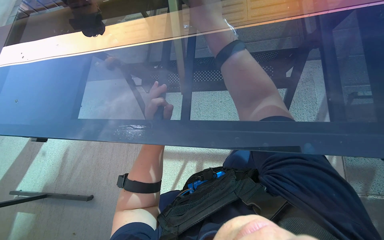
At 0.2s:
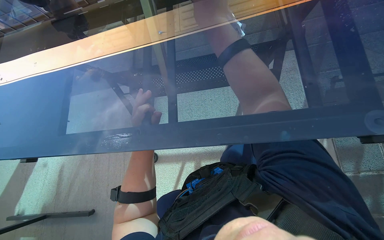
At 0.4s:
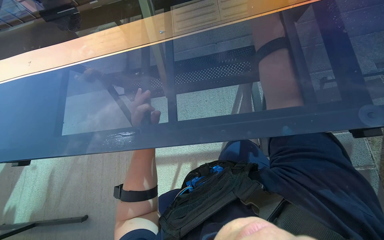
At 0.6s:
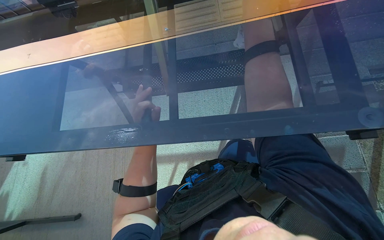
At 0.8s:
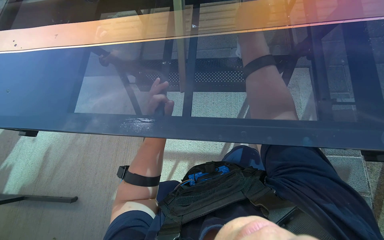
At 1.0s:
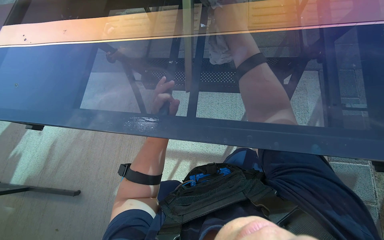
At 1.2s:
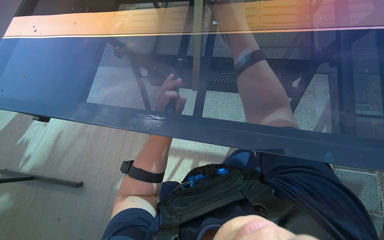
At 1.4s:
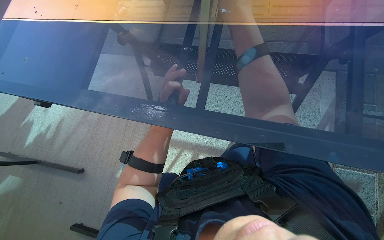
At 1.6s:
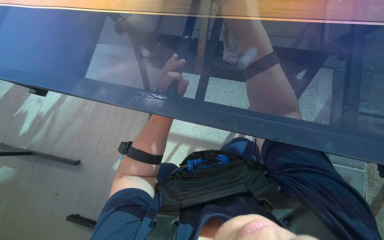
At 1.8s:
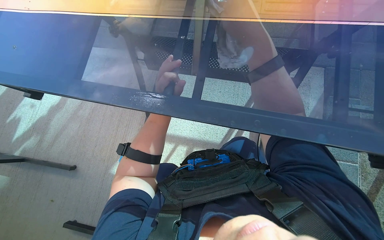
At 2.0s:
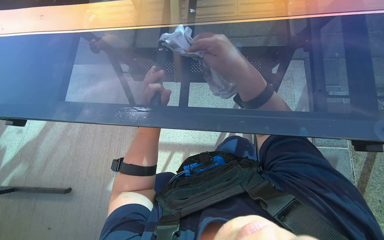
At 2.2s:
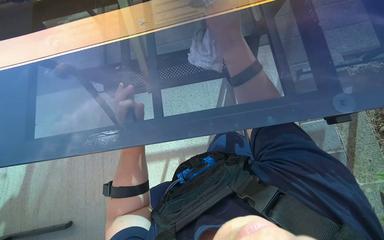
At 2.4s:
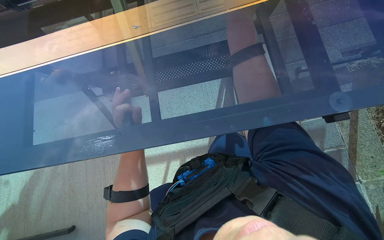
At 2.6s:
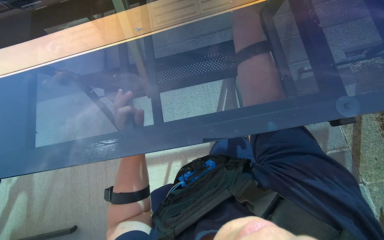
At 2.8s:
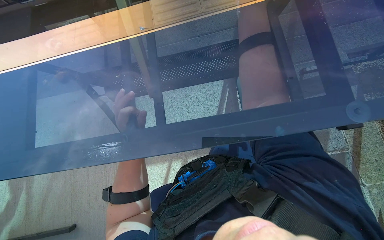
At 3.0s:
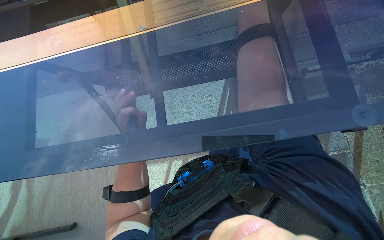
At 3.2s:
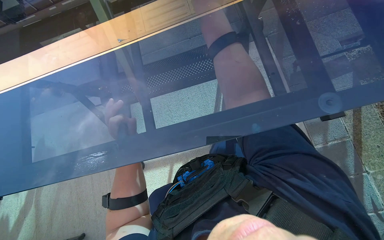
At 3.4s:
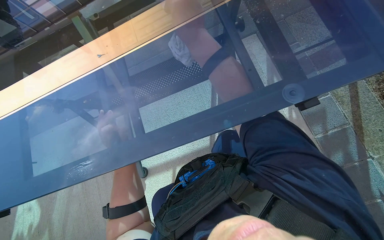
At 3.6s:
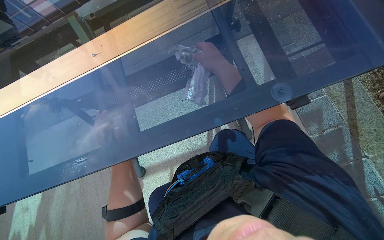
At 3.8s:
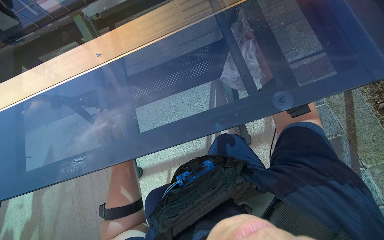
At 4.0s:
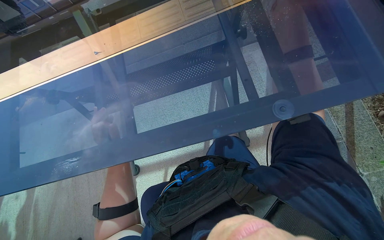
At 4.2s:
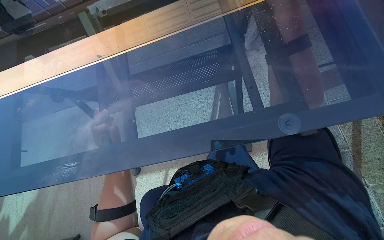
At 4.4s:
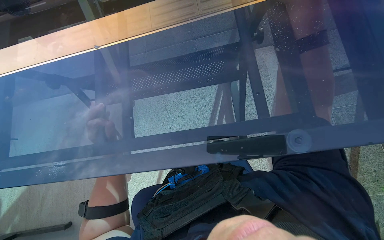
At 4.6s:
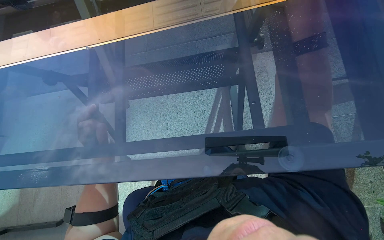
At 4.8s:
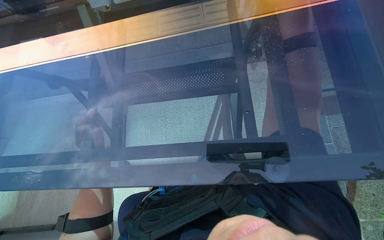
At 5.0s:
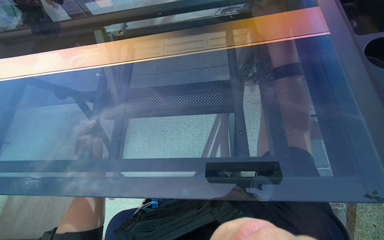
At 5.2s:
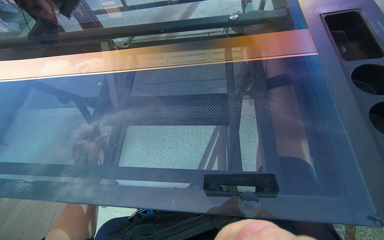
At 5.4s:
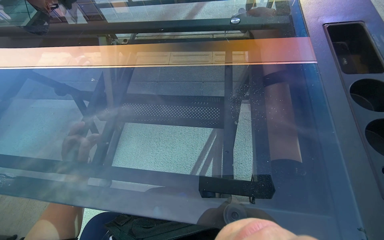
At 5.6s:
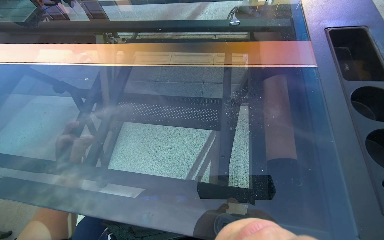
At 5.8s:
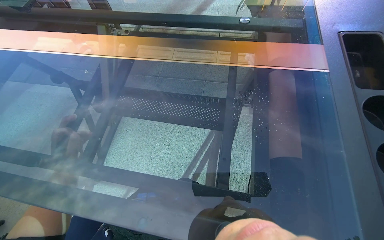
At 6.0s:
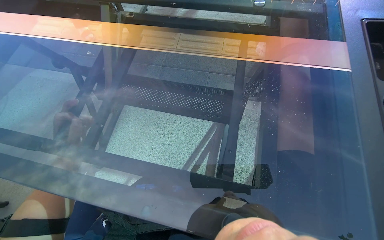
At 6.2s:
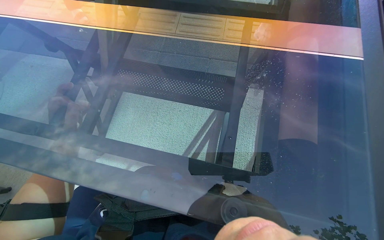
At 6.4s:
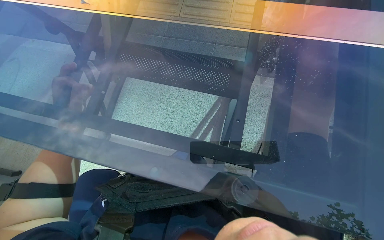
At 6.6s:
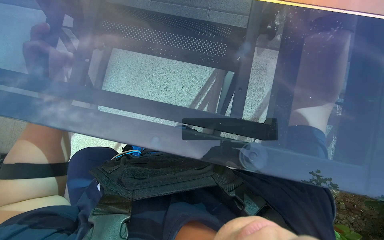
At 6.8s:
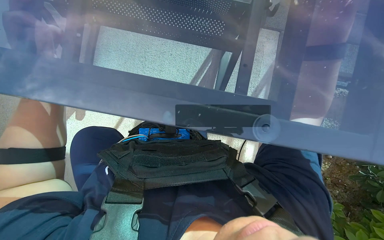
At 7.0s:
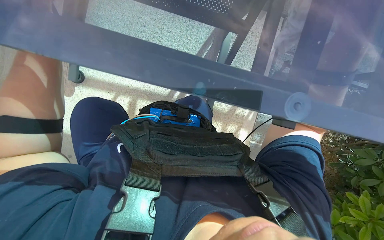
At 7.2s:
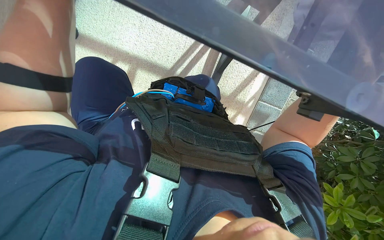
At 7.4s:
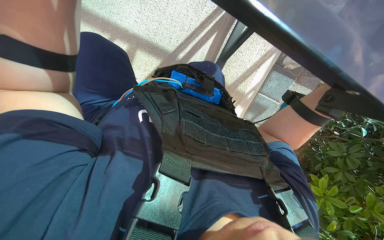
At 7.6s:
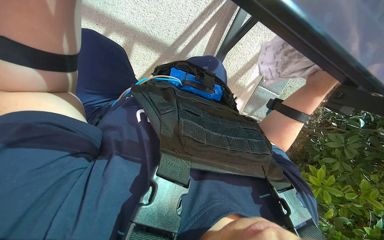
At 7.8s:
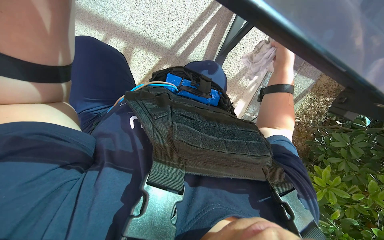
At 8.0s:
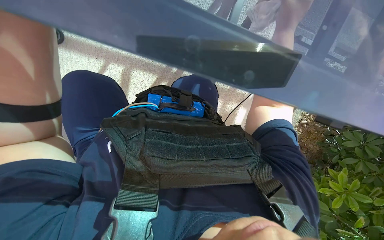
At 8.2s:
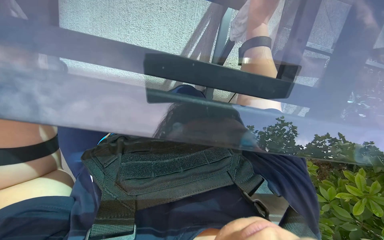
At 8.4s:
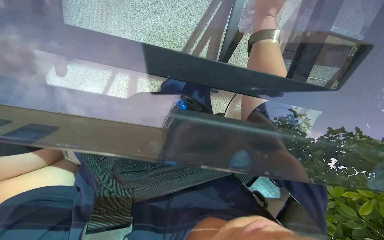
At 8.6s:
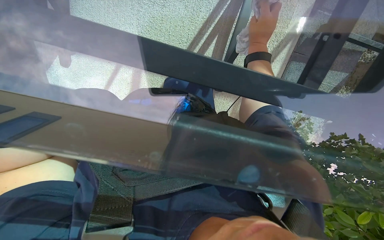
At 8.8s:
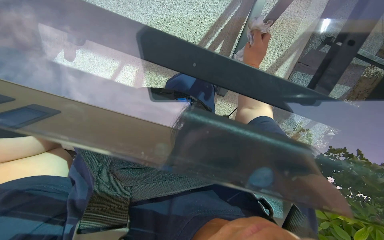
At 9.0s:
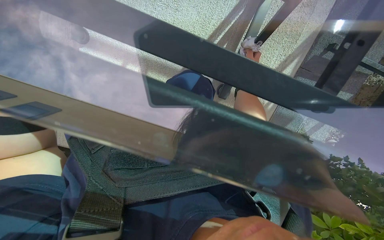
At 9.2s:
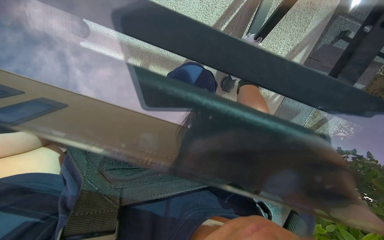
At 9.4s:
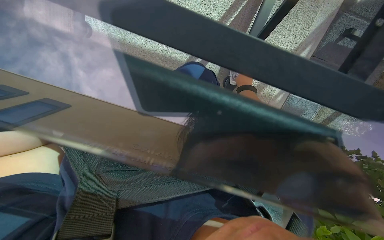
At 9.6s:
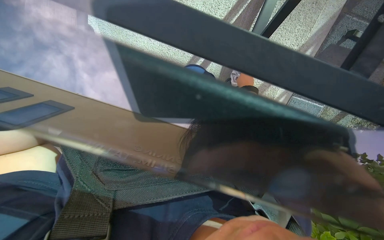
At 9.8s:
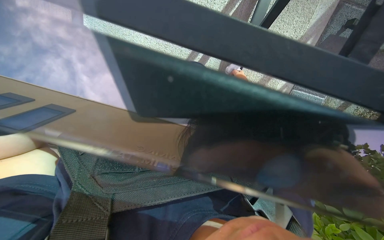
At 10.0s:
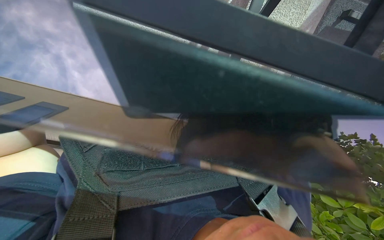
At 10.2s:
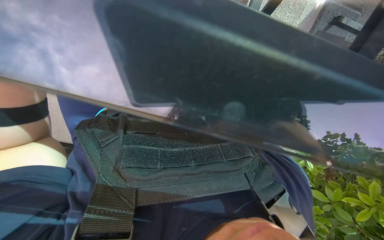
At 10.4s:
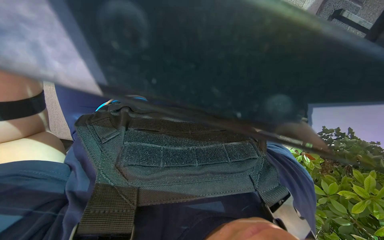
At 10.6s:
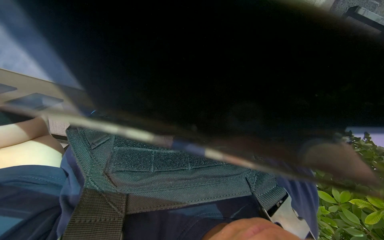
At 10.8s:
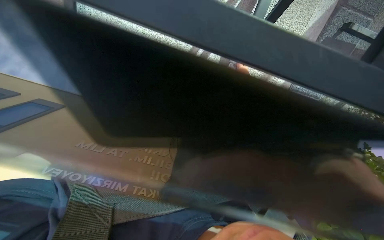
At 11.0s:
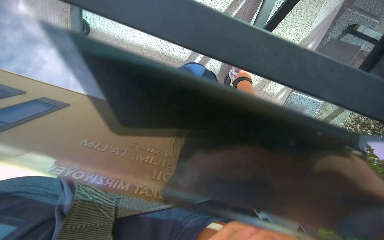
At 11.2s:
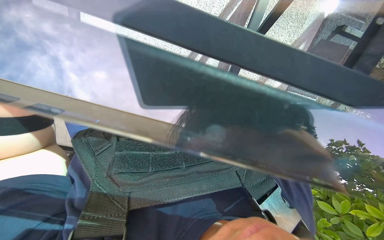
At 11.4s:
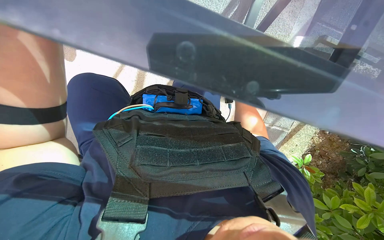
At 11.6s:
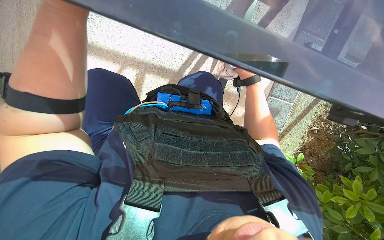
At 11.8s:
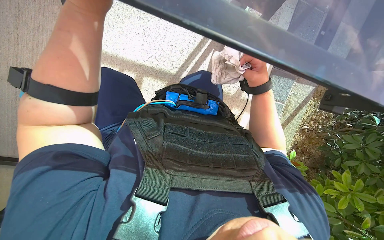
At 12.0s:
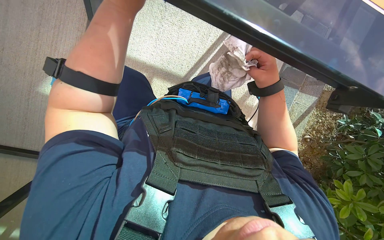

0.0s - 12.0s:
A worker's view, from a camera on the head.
Job: wiping surfaces.
The whole recording: Cleaning the table. The worker wipes the glass surface and metal frame of the table with a cloth.
0.0s - 1.6s: The left hand moves farther from the camera, roughly 10 cm.
1.6s - 3.0s: The left hand heads nearer to the camera, covering some 10 cm.
3.0s - 4.4s: The left hand shifts some 20 cm down the picture and farther from the camera.
6.0s - 7.6s: The wearer looks roughly 35 degrees further downward.

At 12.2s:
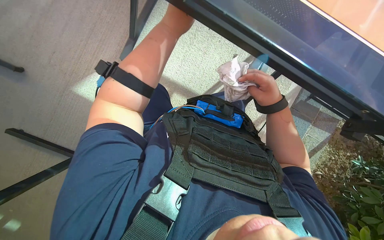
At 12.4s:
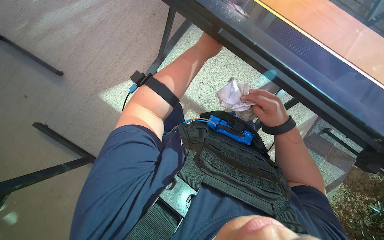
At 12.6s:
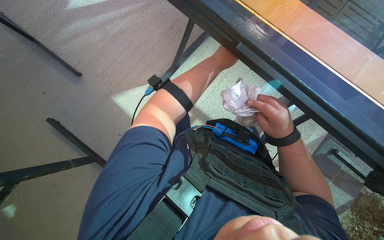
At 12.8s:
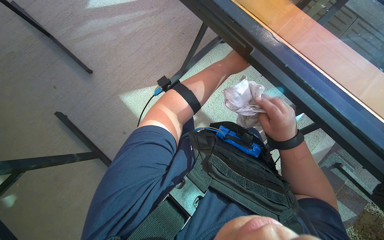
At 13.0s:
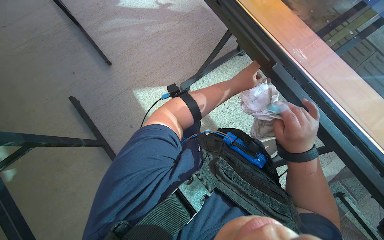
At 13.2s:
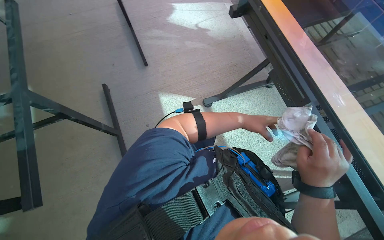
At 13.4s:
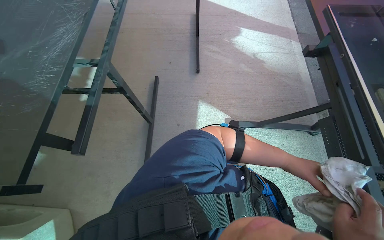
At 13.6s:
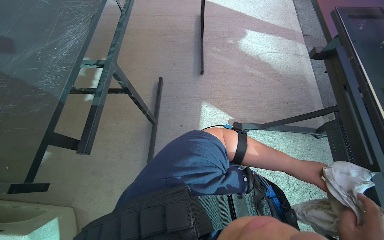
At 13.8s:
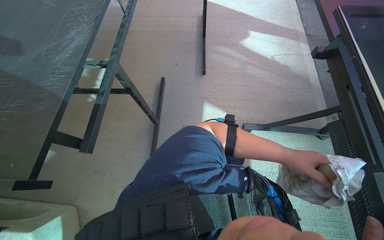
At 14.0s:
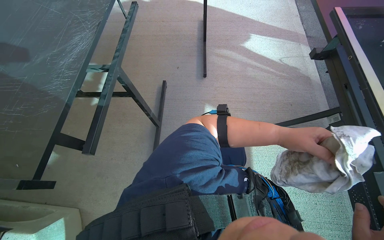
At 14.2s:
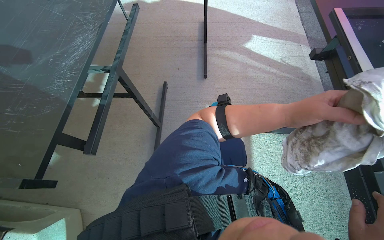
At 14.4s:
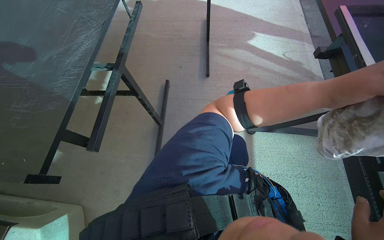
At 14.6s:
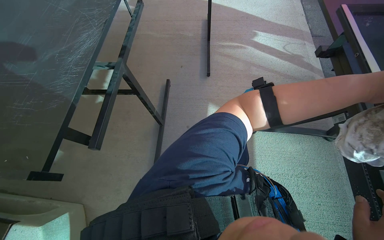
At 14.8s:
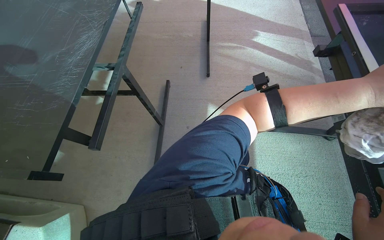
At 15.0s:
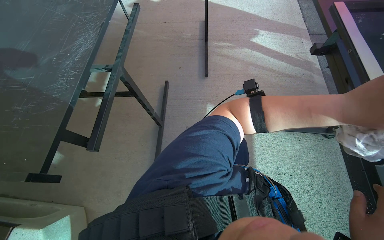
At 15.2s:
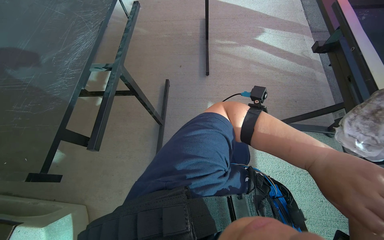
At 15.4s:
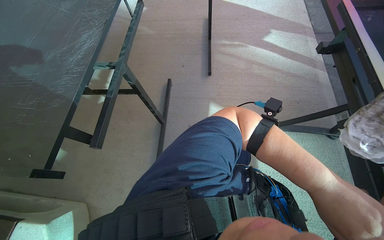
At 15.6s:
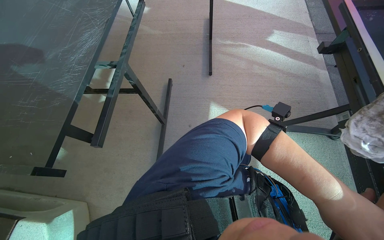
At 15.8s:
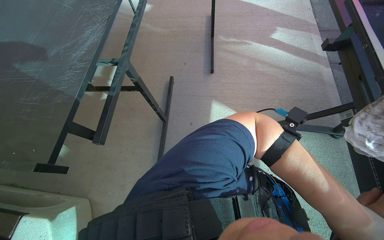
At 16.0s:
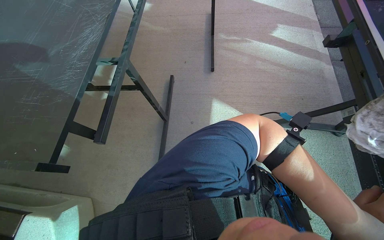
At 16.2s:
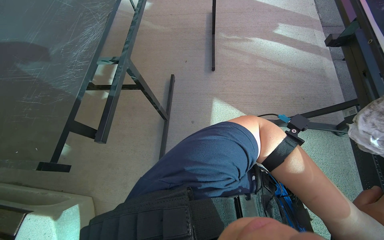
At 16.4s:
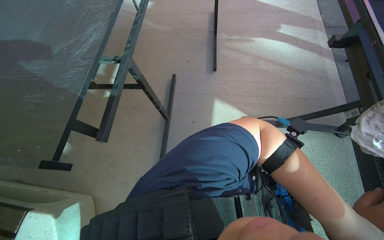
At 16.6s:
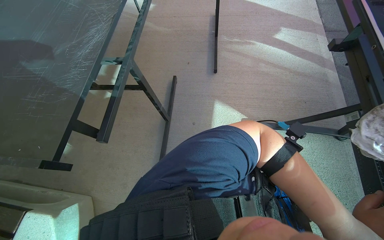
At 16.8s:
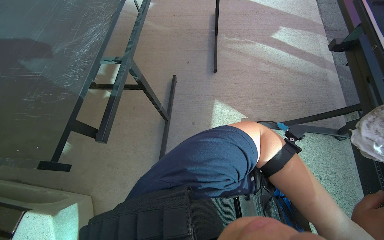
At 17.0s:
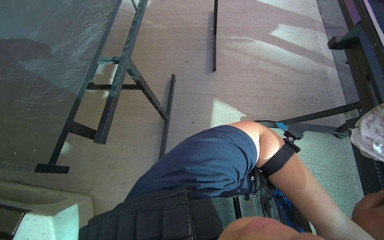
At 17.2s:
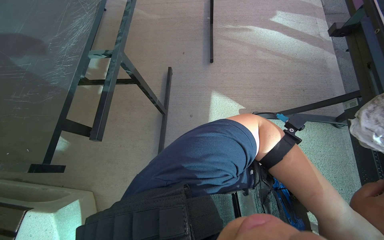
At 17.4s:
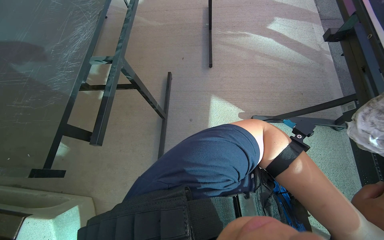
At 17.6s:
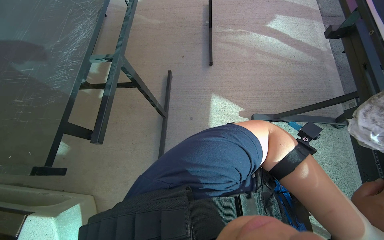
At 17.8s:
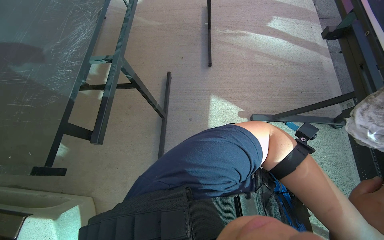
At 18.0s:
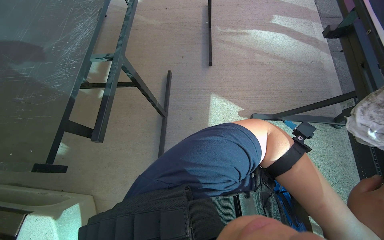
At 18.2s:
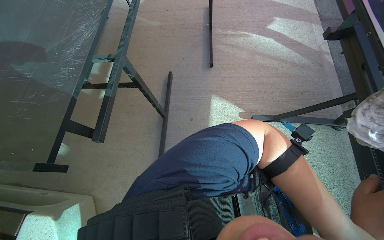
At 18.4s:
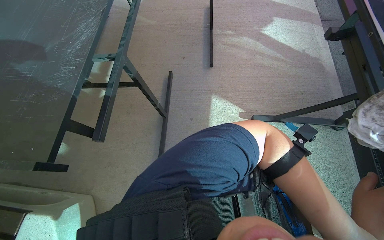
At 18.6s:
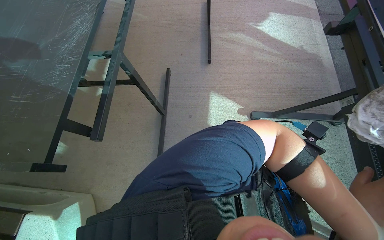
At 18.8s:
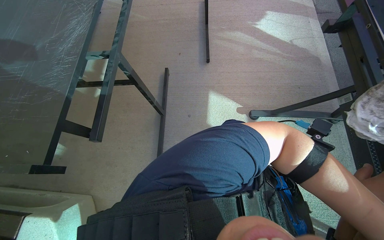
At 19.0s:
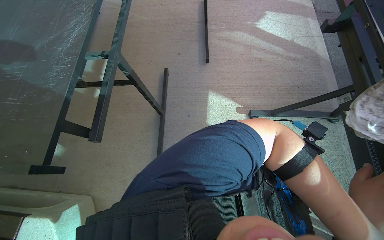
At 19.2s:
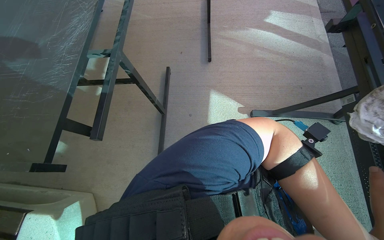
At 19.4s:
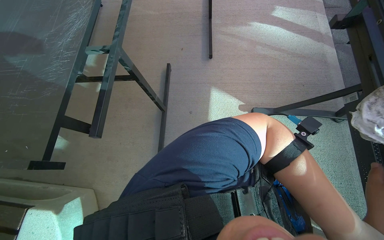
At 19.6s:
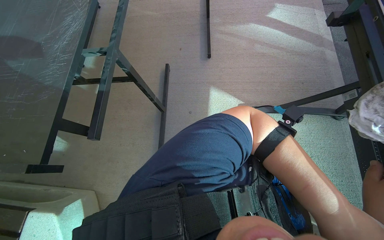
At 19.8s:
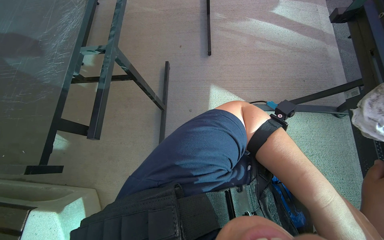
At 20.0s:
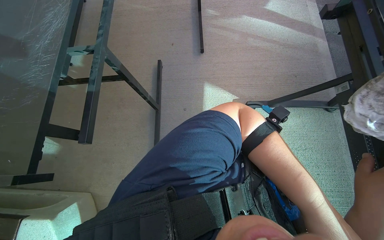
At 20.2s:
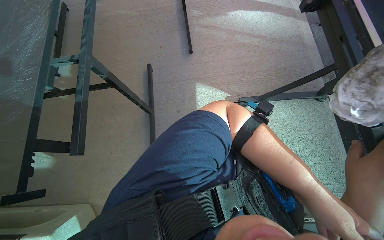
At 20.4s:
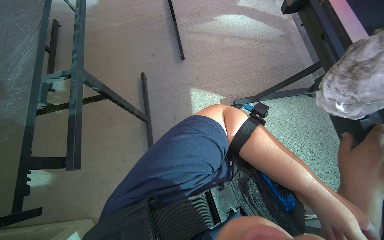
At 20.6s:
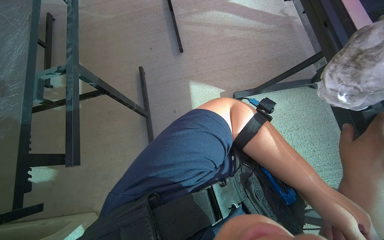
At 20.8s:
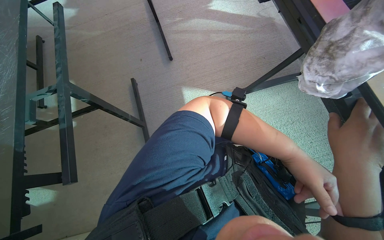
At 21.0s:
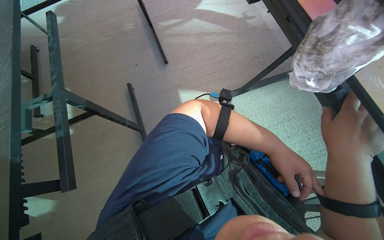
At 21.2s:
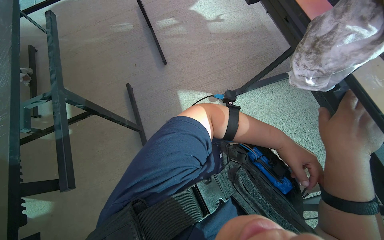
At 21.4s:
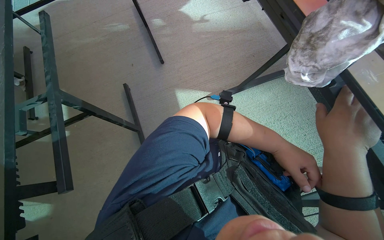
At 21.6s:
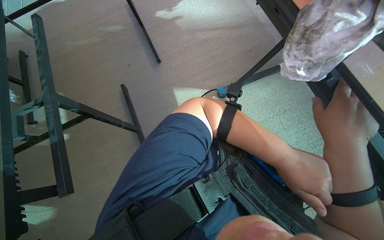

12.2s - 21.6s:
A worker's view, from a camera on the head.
Job: wiping surfaces.
The whole recording: Cleaning the table. The worker wipes the glass surface and metal frame of the table with a cloth.
12.2s - 13.8s: The wearer looks about 60 degrees further to the left. The camera pitches upward, by about 25 degrees.
20.0s - 21.6s: The left hand is displaced to the left by some 15 cm.
